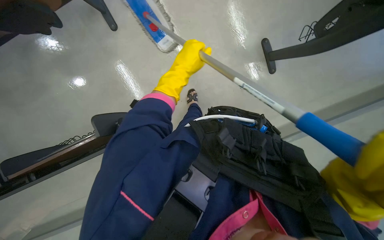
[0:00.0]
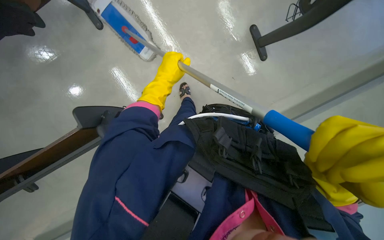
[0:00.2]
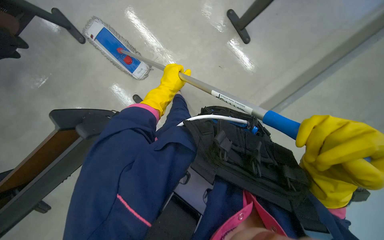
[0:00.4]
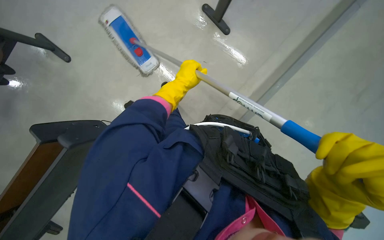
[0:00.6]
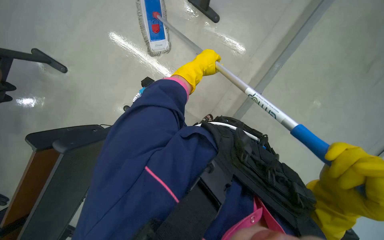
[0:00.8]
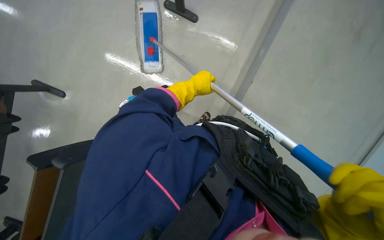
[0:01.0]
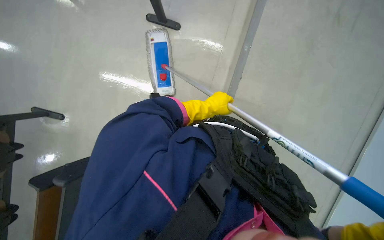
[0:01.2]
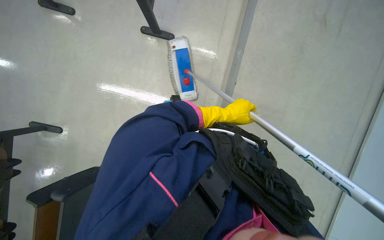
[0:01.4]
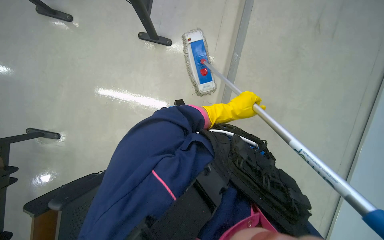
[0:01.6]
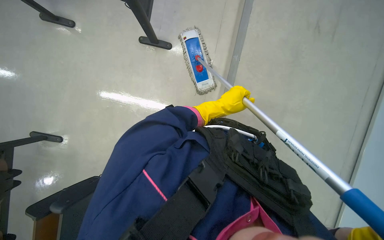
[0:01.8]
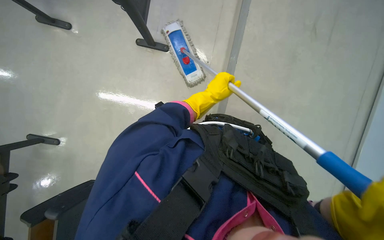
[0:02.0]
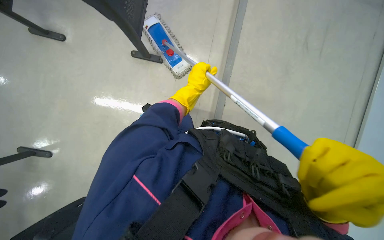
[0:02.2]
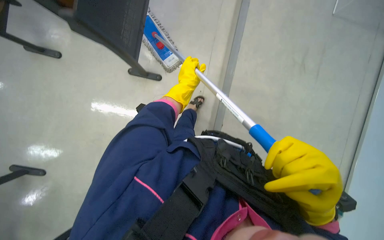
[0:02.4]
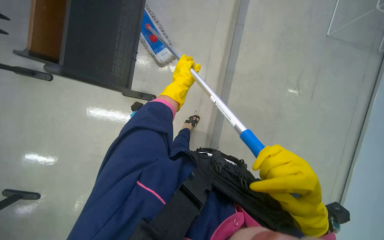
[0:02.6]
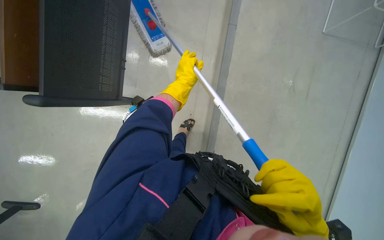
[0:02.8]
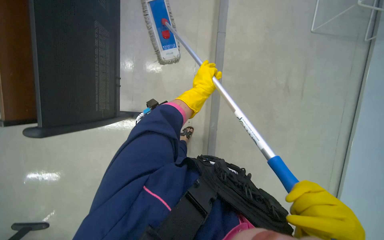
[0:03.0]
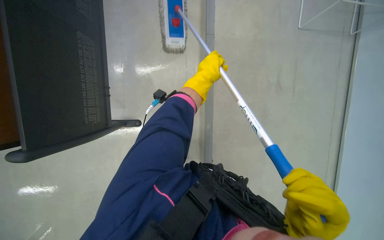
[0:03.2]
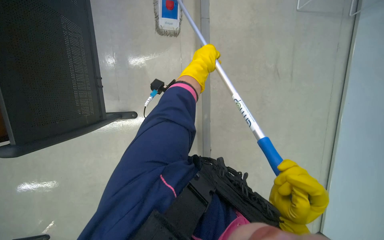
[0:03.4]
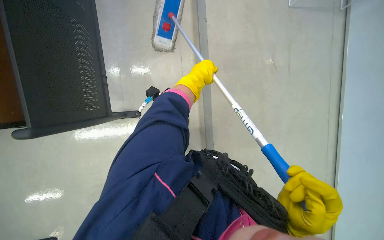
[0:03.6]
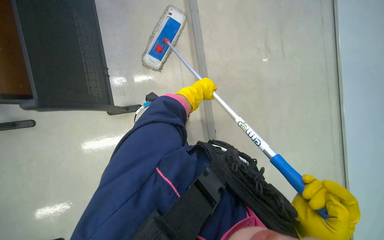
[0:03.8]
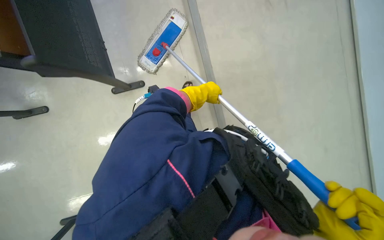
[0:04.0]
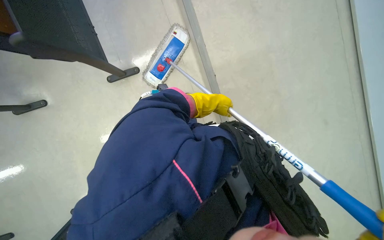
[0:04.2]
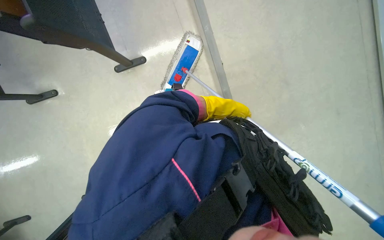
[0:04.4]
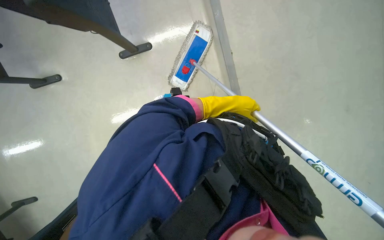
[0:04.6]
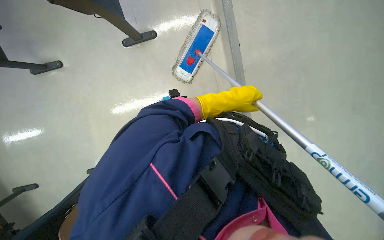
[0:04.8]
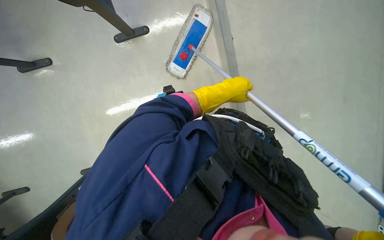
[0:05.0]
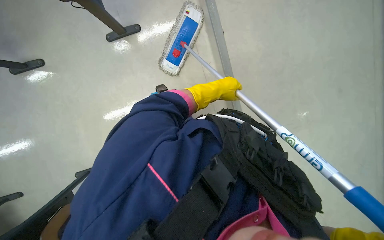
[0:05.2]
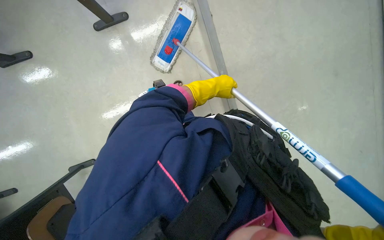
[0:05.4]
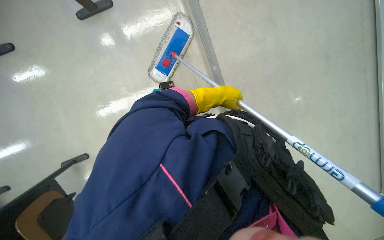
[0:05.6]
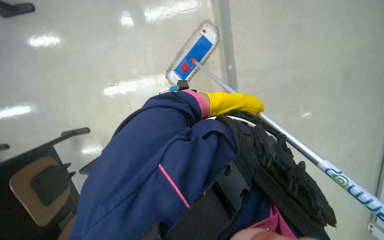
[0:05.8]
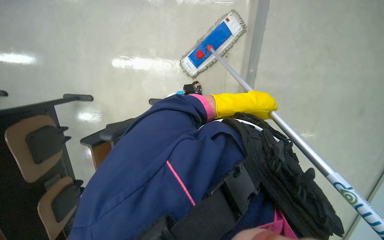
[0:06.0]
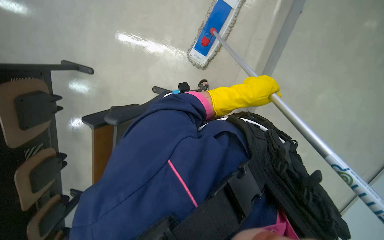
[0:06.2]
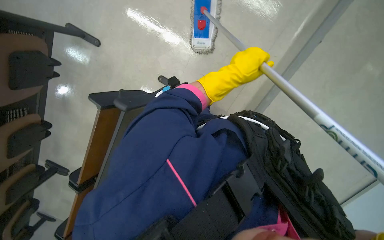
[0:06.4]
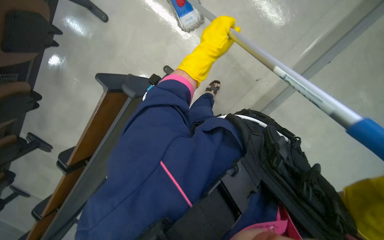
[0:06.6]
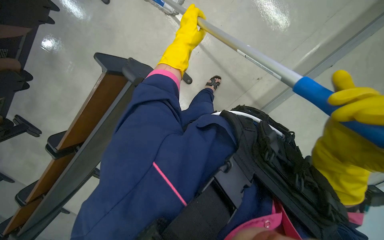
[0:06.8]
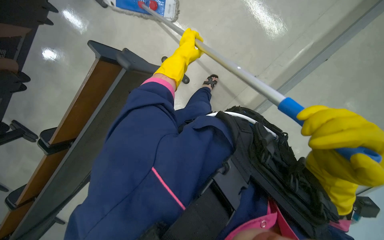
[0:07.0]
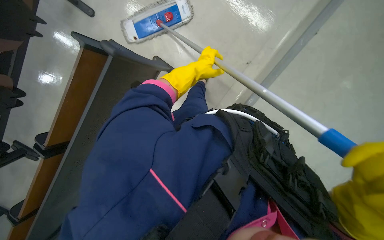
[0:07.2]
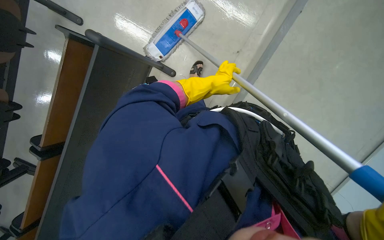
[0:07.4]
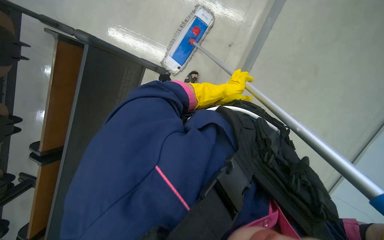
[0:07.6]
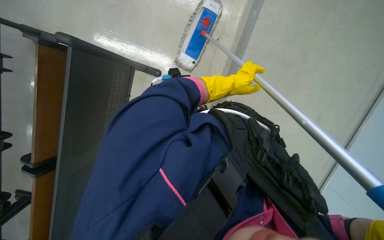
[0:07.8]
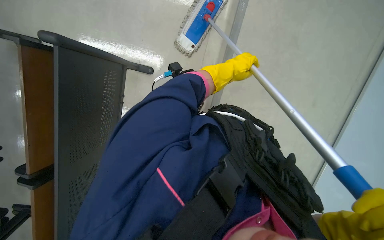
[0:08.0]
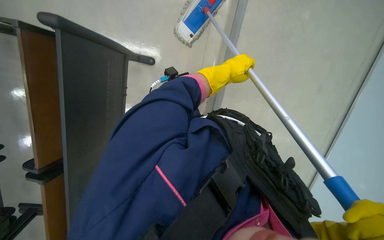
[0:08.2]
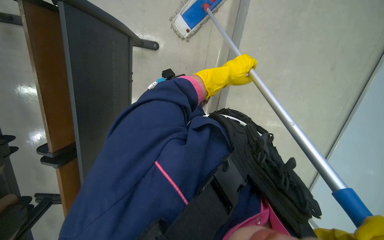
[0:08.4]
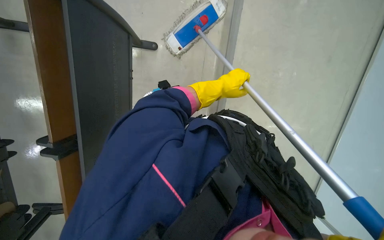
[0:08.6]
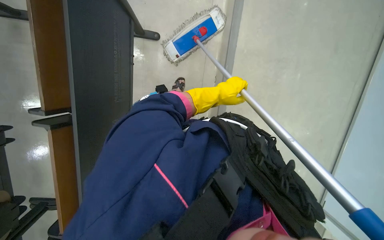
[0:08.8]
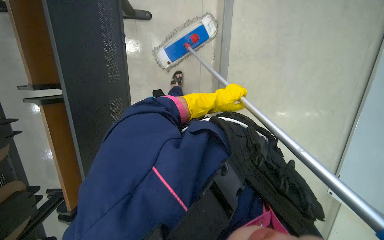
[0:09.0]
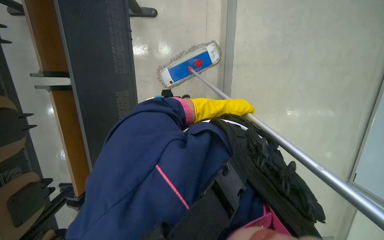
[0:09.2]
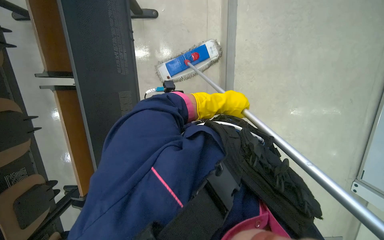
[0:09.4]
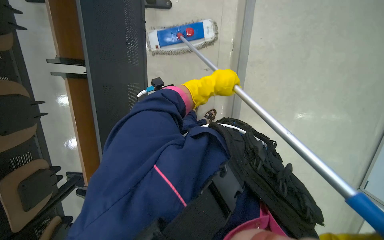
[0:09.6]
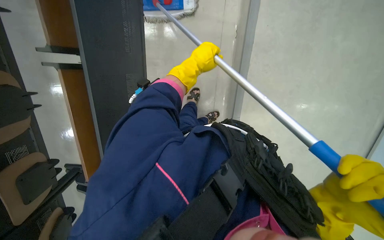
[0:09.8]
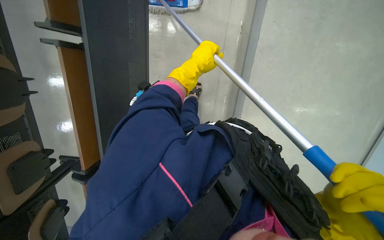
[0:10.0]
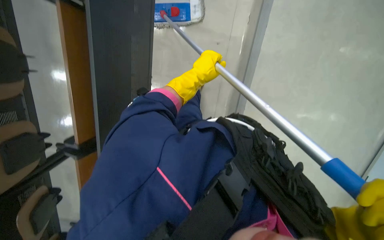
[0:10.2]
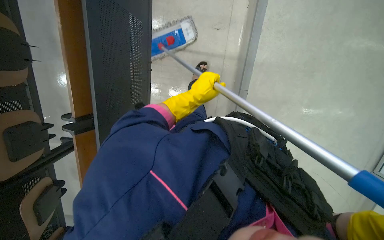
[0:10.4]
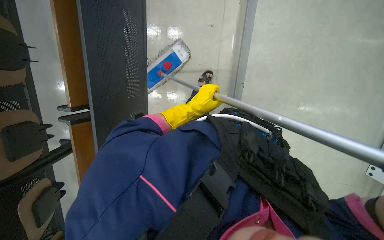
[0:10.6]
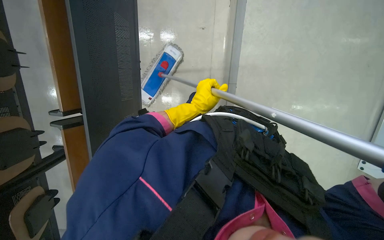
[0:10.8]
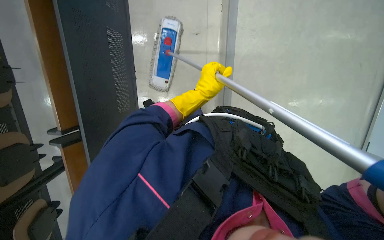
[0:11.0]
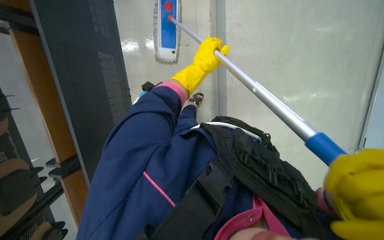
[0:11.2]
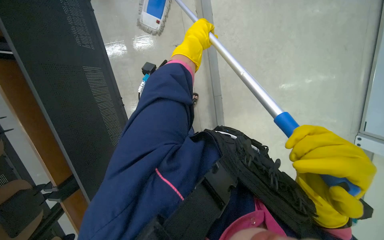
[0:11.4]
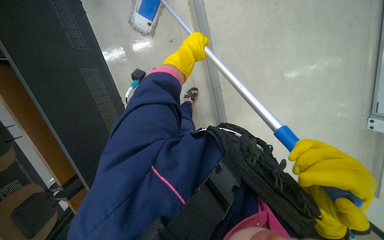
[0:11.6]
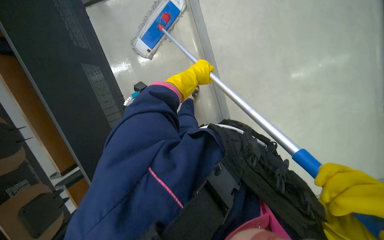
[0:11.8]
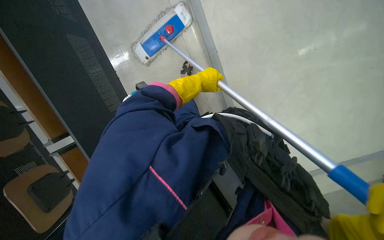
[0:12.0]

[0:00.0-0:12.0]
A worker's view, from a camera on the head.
Job: mopping floor.
The whole recording: Mopping classroom floor. The worker sprays liquid and mops the classroom floor, moving chairs to clean underneath.
0:01.6 to 0:03.0: The camera pitches upward, by about 25 degrees. The left hand shifts about 20 cm up the picture.
0:03.0 to 0:04.4: The left hand shifts some 10 cm to the right.
0:06.0 to 0:07.6: The wearer looks some 15 degrees further downward. The left hand moves farther from the camera, roughly 25 cm, and travels to the left and back again, some 15 cm each way.

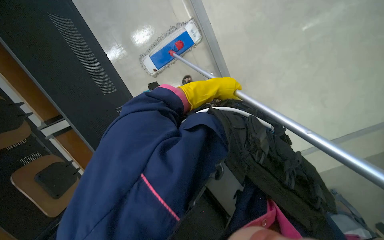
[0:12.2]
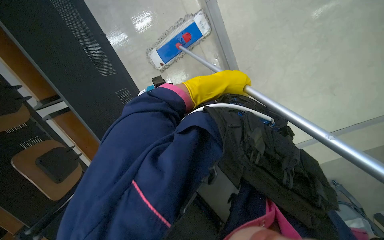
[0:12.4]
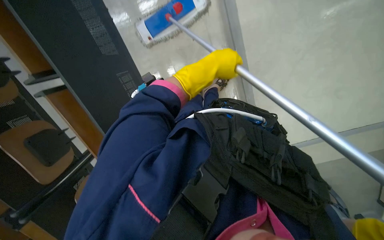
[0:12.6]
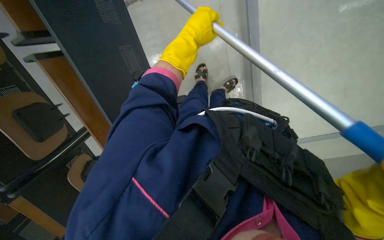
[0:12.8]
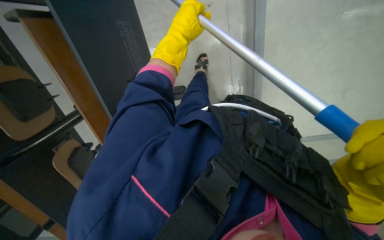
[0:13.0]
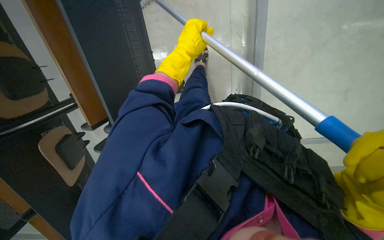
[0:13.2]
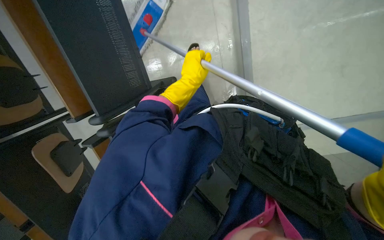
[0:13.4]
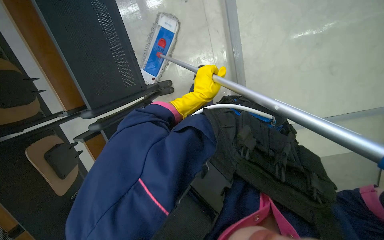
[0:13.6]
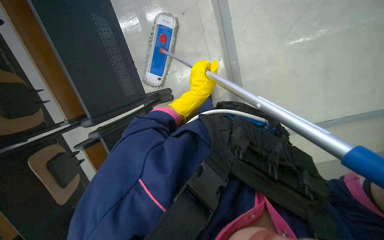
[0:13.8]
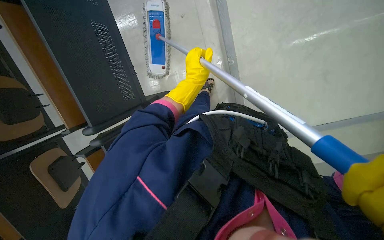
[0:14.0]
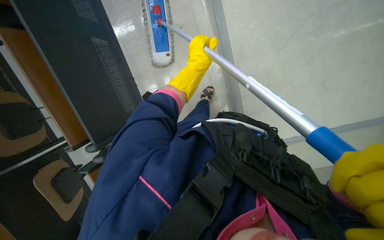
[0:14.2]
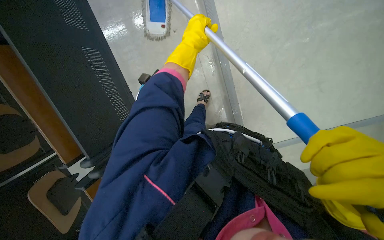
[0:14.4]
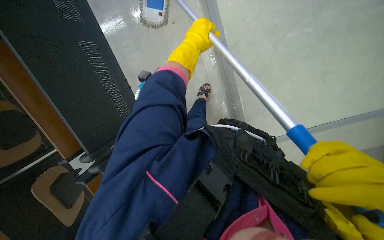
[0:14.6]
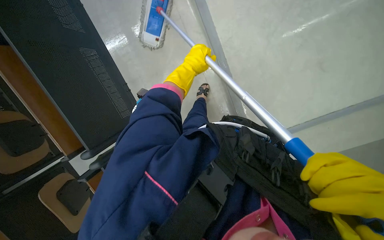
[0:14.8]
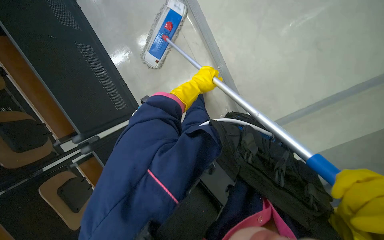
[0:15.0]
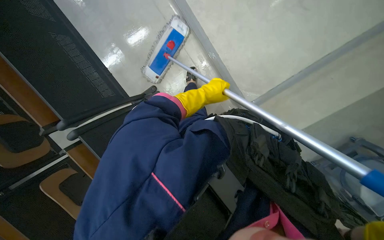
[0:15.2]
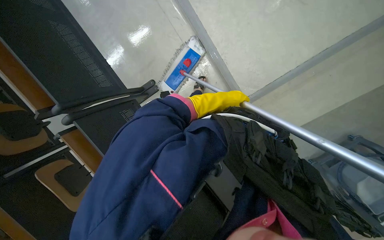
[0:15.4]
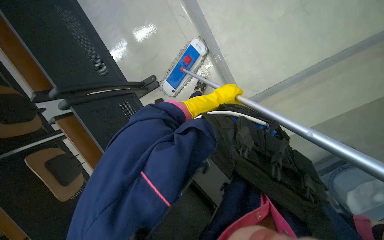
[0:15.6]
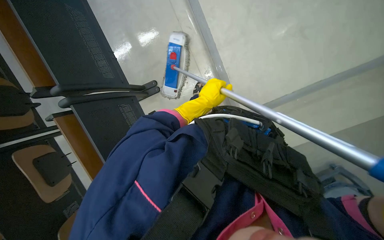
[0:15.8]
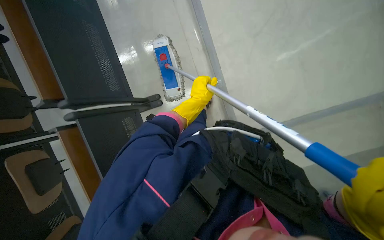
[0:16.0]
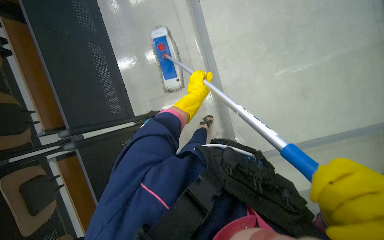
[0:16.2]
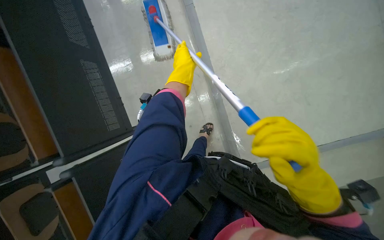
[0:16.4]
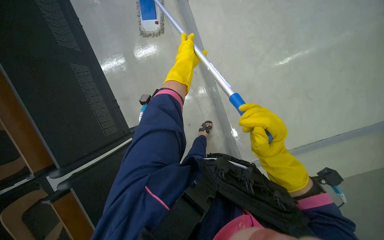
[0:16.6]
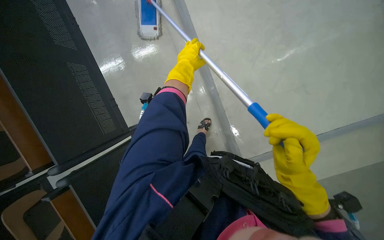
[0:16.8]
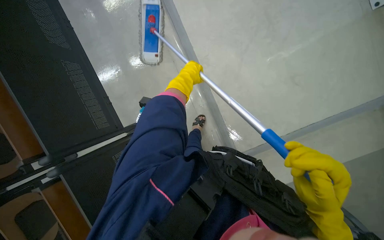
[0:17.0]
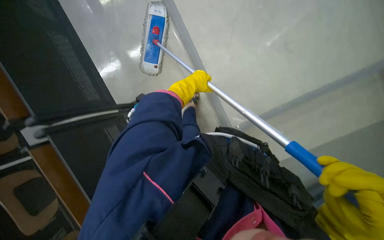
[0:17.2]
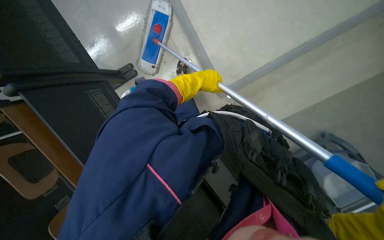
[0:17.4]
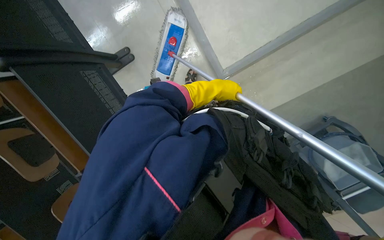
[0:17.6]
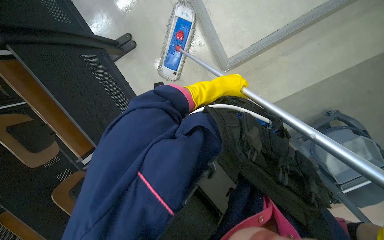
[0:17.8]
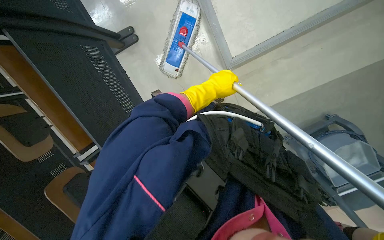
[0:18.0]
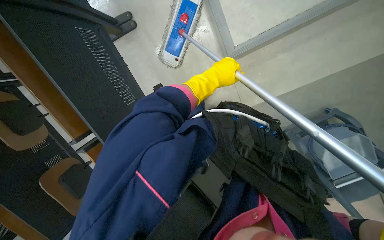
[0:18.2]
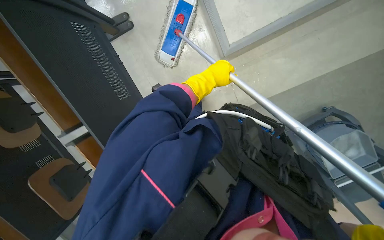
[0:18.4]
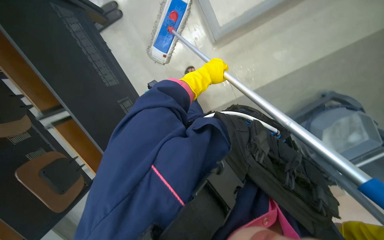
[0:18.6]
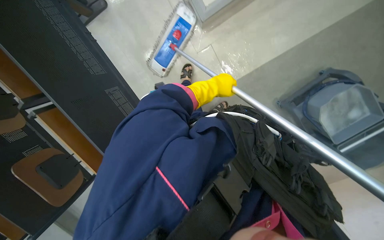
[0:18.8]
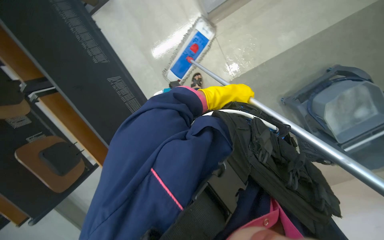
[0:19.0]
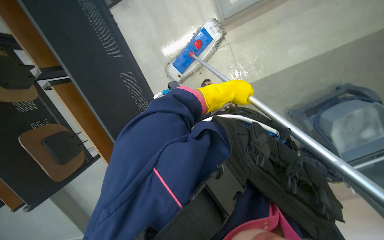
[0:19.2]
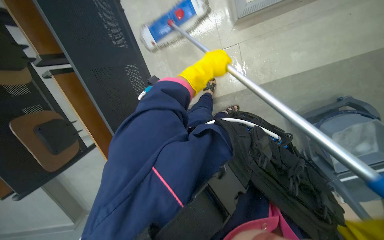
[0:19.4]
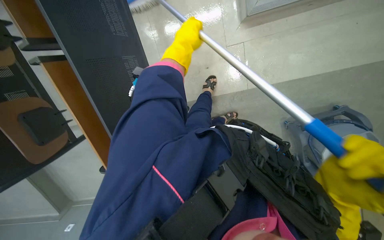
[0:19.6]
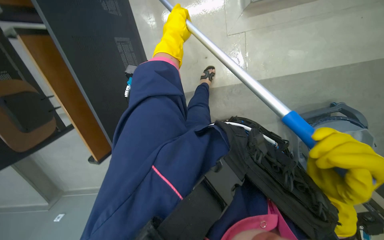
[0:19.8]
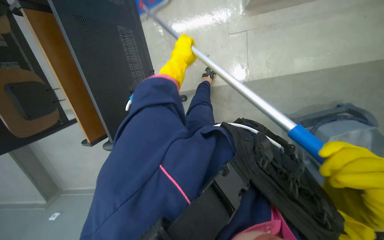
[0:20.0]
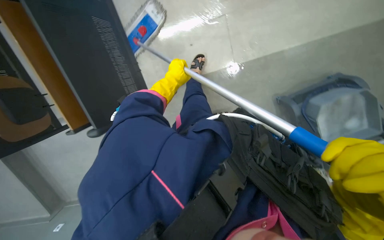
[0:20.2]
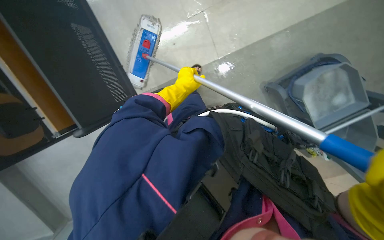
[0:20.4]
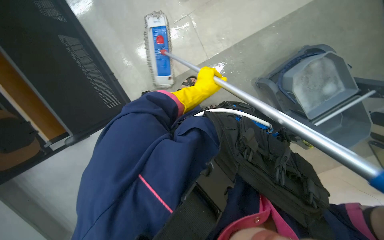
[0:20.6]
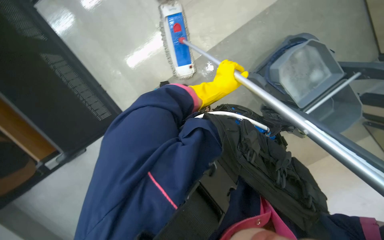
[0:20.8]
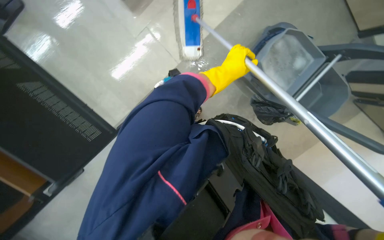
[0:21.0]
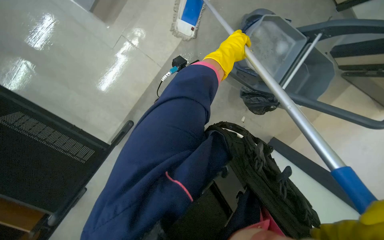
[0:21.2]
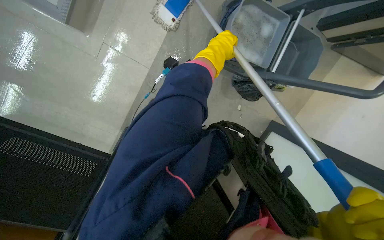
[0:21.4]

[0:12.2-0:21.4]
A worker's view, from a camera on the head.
Job: mopping floor.
The whole recording: Mopping classroom floor. The worker sprays liquid and mops the classroom floor, moving chairs to clean underneath.
0:12.2 to 0:13.8: The left hand travels up the picture and back again, about 5 cm each way.
0:13.8 to 0:15.2: The view tilts approximately 15 degrees upward. The left hand moves some 20 cm up the picture and comes back.
0:18.4 to 0:19.8: The left hand moves to the left, approximately 25 cm.
0:19.8 to 0:21.4: The scene turns roughly 40 degrees counterclockwise in the picture.
